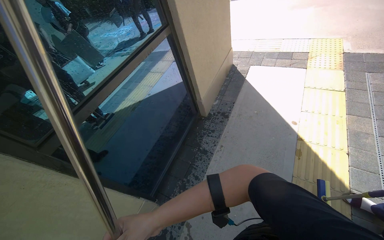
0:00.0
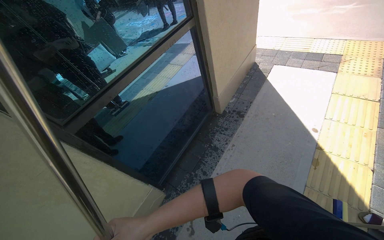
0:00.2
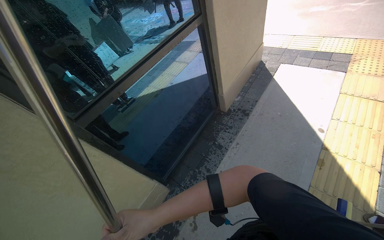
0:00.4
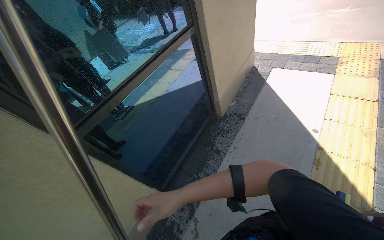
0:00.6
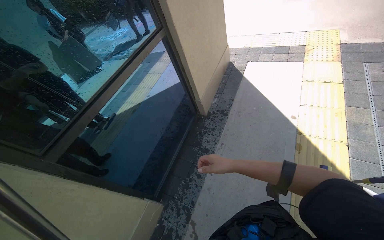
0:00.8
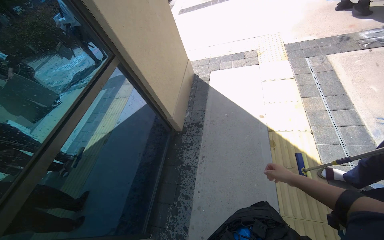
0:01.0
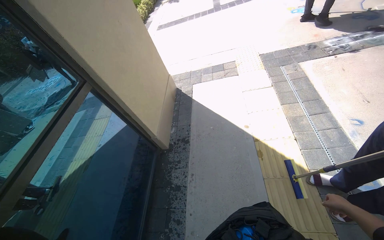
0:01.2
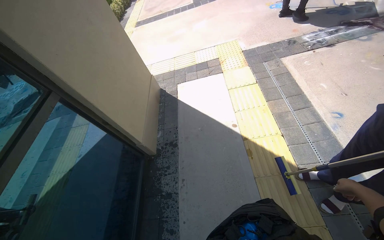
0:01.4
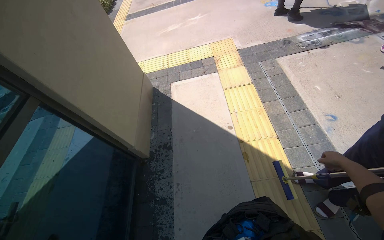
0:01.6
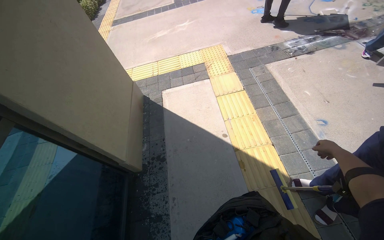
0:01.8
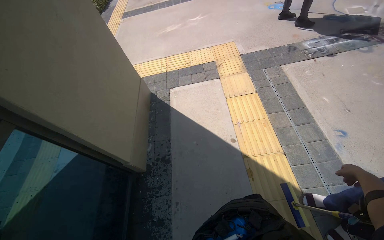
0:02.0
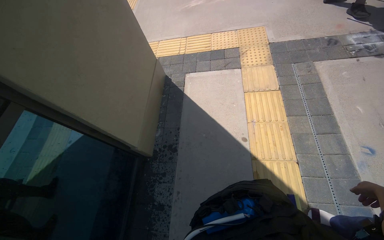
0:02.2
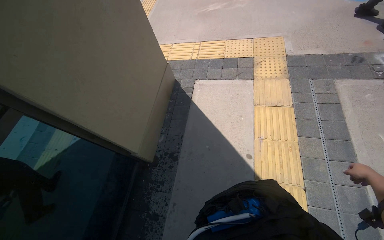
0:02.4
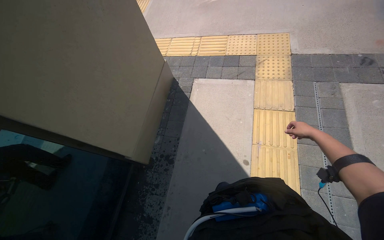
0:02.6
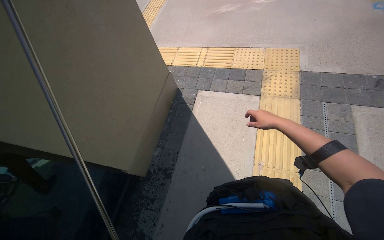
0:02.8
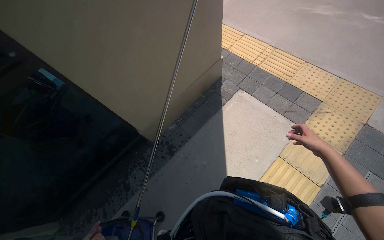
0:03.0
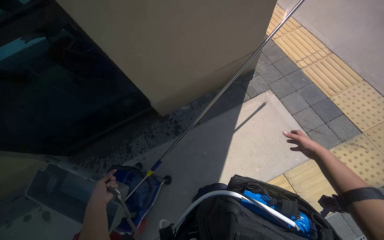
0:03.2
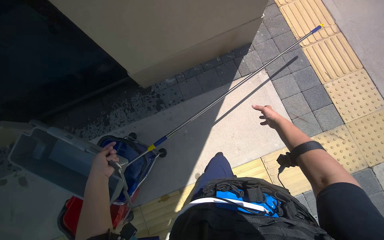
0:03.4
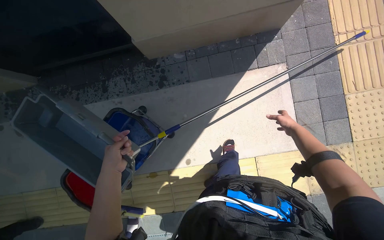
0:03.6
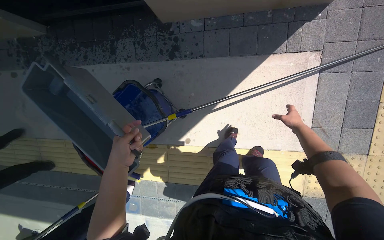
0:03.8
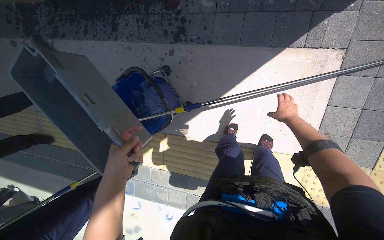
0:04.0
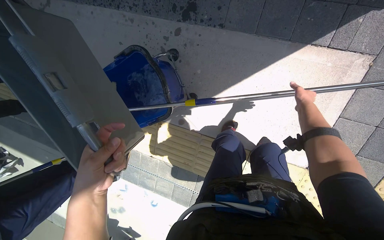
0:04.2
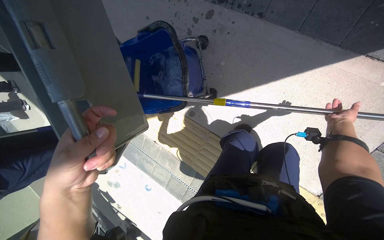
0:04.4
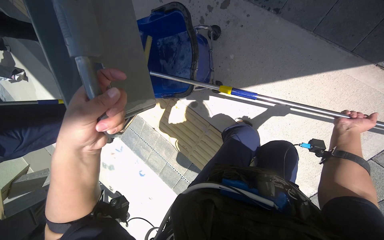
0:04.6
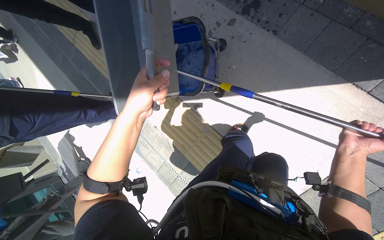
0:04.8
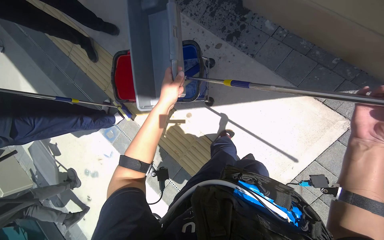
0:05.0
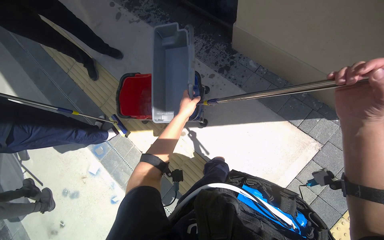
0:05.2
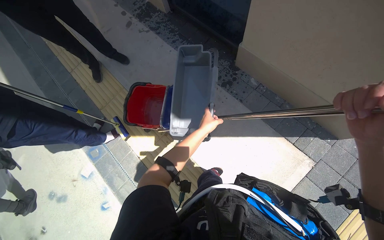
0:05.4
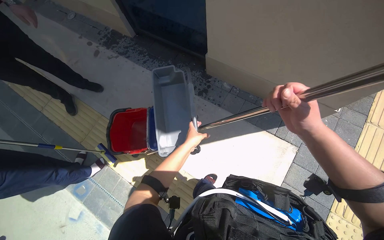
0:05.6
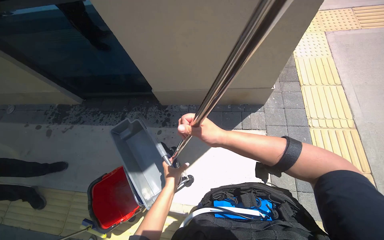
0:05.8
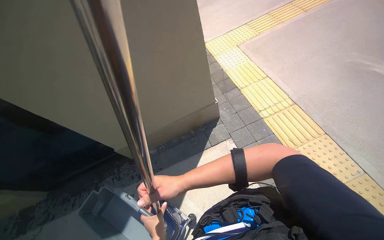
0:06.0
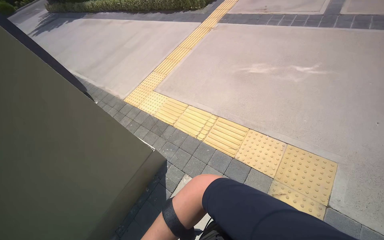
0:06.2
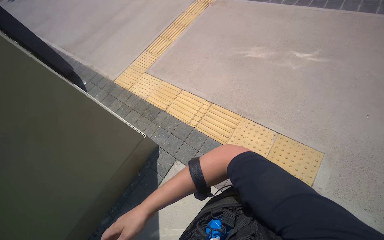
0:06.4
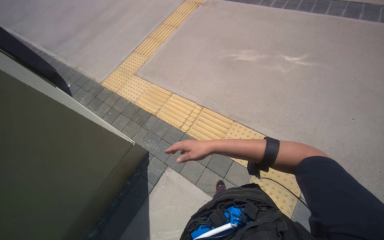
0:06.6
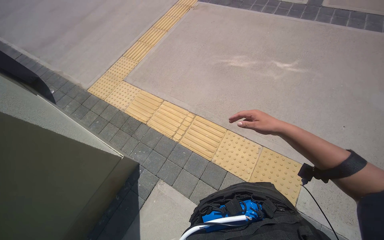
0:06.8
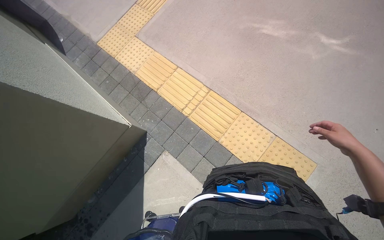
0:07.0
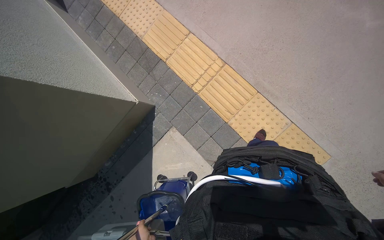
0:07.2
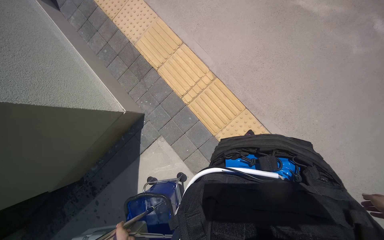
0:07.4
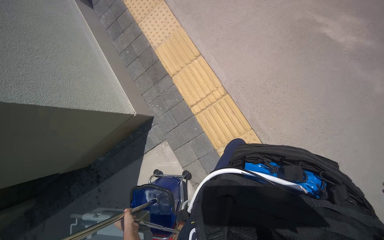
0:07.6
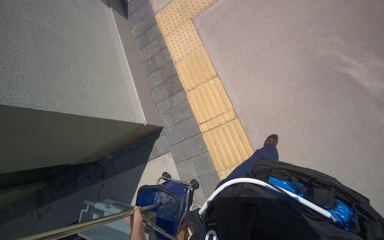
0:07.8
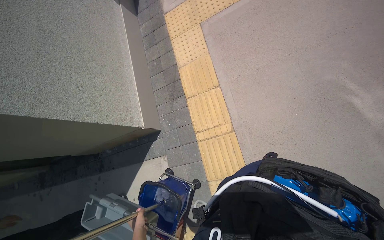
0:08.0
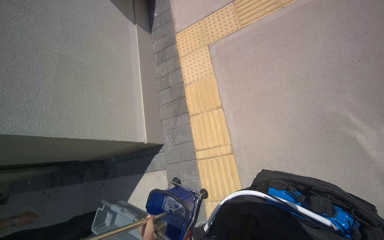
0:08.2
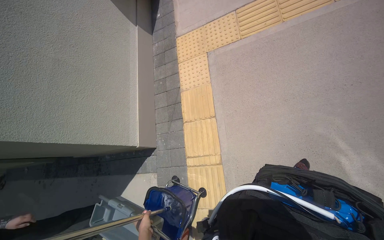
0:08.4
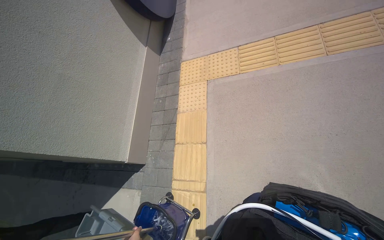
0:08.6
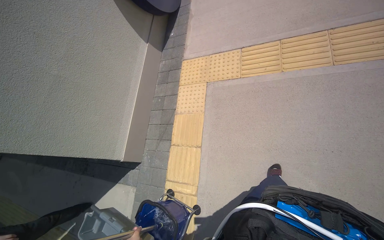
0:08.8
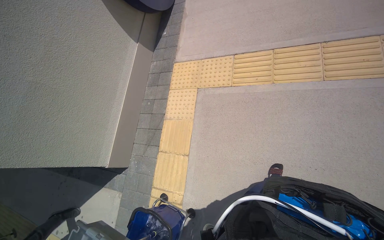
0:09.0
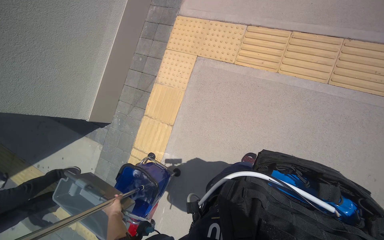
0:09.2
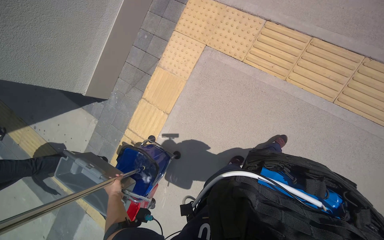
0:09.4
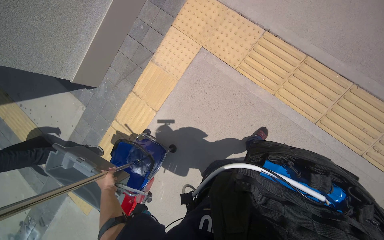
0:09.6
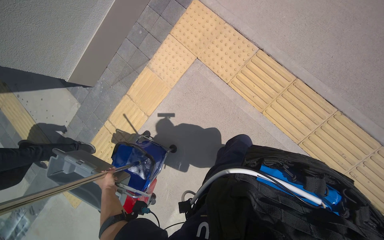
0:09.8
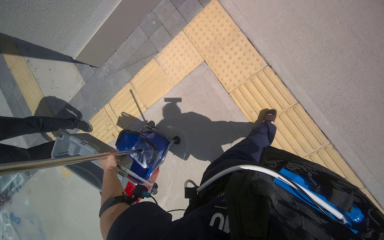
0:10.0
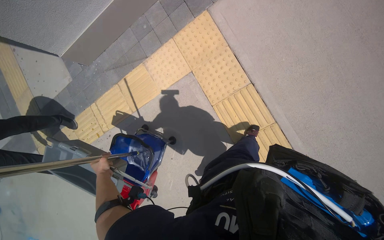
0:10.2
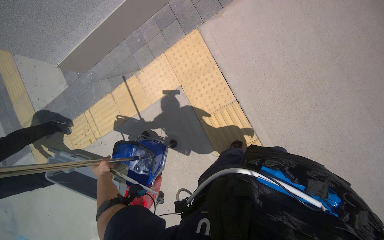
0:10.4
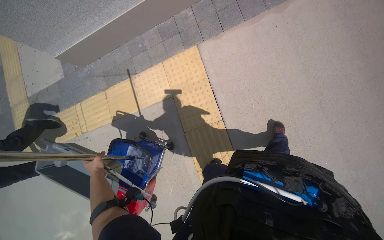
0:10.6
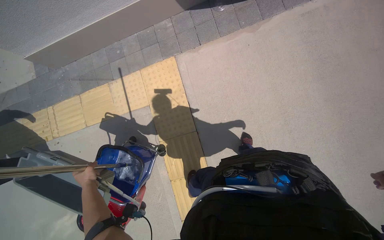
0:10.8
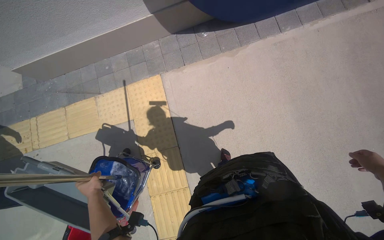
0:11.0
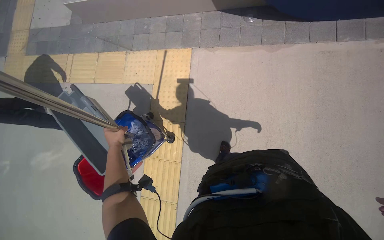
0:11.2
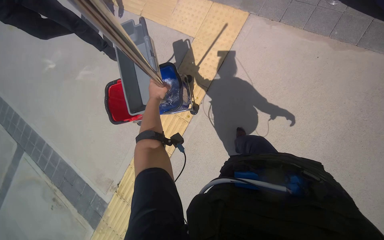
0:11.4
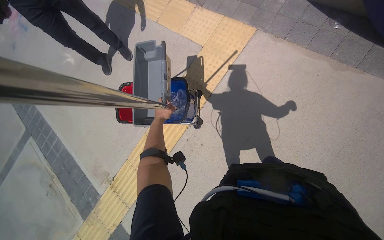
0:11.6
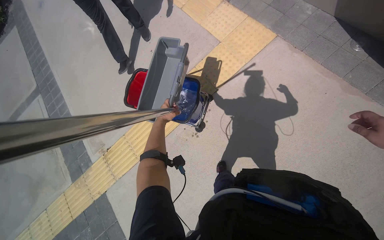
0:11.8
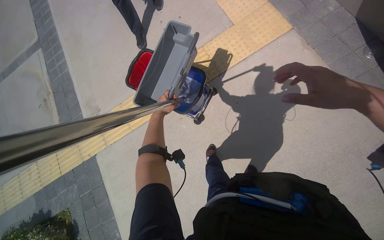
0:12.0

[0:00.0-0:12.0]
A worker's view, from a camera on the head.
Job: cleaning windows.
The whole recording: Cleaning building windows. The worker scrubs the building windows with a long-handled squeegee, frequently dipping it into a bucket.
0:00.0 to 0:01.6: The wearer's head swings roughly 30 degrees to the right.
0:01.6 to 0:03.0: The head travels about 70 cm. The head rotates roughly 50 degrees to the left.
0:03.0 to 0:04.4: The wearer's head swings some 55 degrees to the left. The view tilts approximately 40 degrees downward.
0:04.4 to 0:06.0: The wearer's head swings about 45 degrees to the right. The wearer looks approximately 35 degrees further upward.
0:06.0 to 0:07.6: The head travels approximately 1 m. The camera sweeps to the right, by some 15 degrees. The wearer looks approximately 20 degrees further downward.
0:07.6 to 0:09.0: The camera is carried roughly 1 m. The head turns to the left by approximately 40 degrees.
0:09.0 to 0:10.4: The camera is carried roughly 1 m. The view tips downward by about 40 degrees. Everything in view rotates roughly 50 degrees clockwise.
0:10.4 to 0:12.0: The scene turns roughly 40 degrees clockwise in the picture. The left hand heads to the right and up the picture, covering approximately 25 cm.

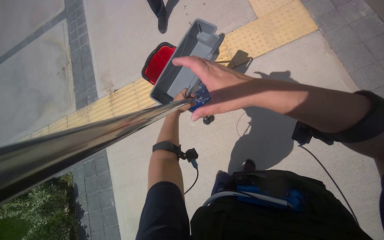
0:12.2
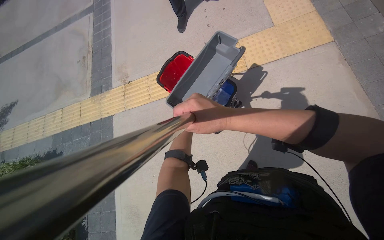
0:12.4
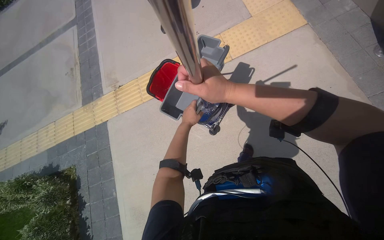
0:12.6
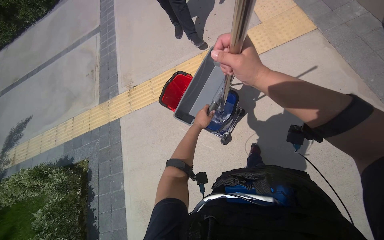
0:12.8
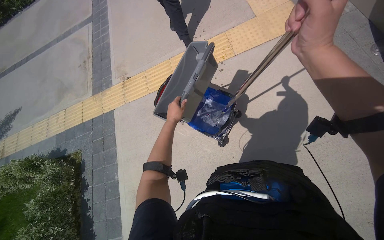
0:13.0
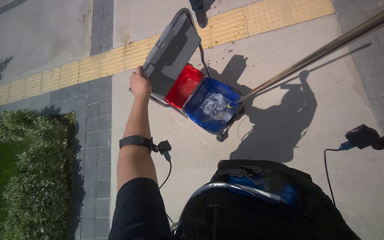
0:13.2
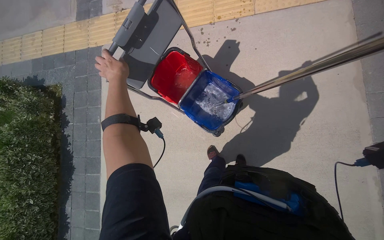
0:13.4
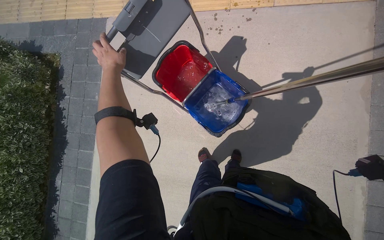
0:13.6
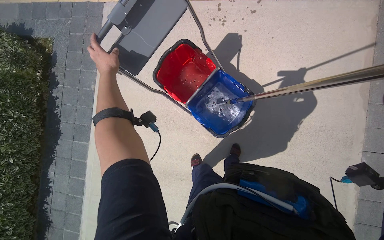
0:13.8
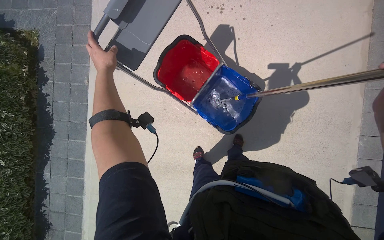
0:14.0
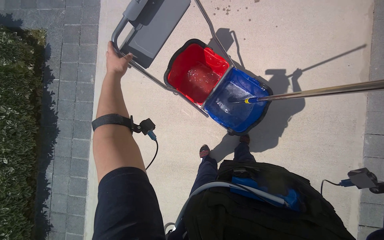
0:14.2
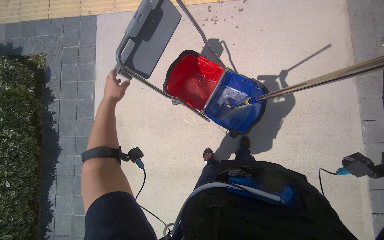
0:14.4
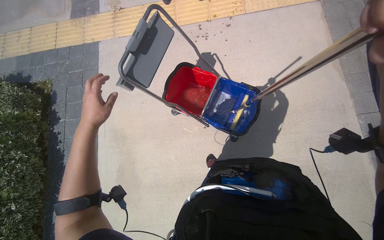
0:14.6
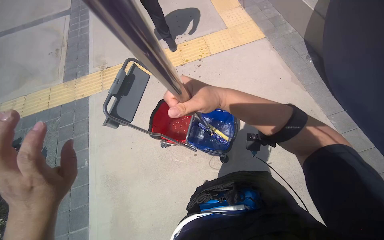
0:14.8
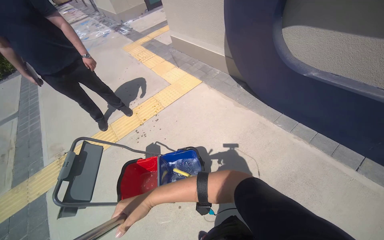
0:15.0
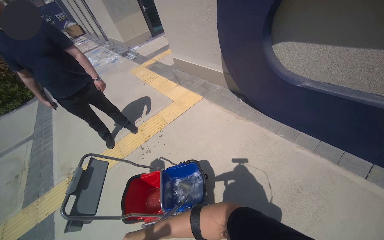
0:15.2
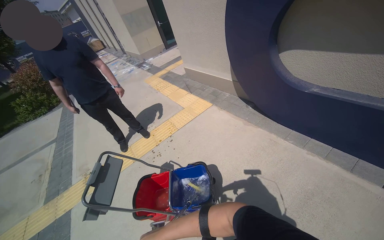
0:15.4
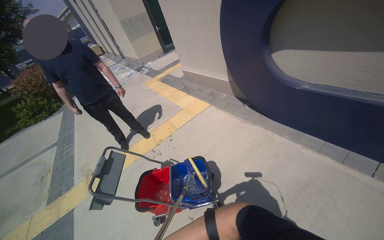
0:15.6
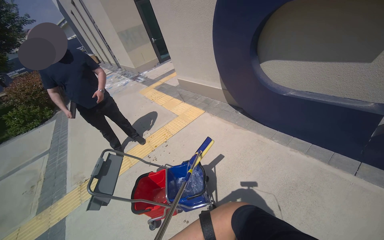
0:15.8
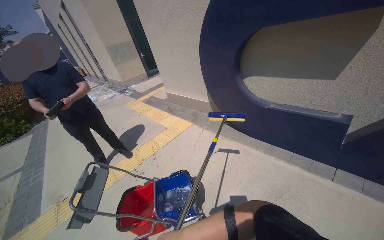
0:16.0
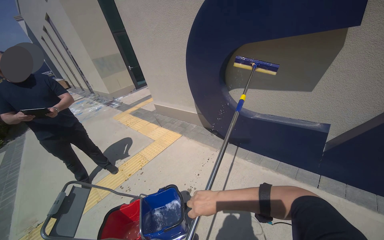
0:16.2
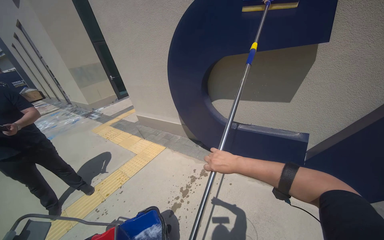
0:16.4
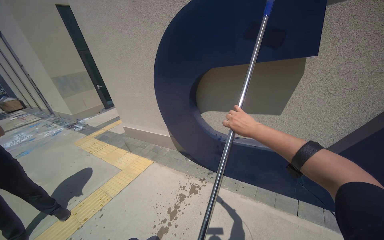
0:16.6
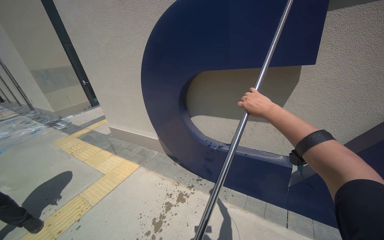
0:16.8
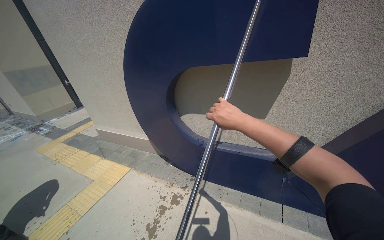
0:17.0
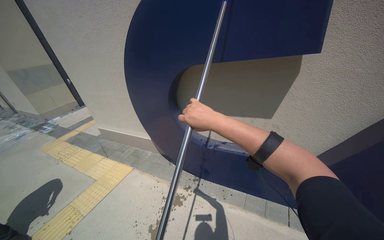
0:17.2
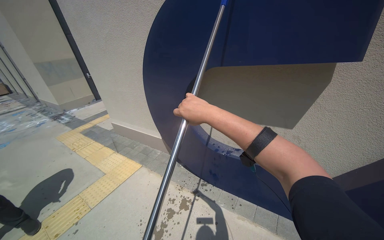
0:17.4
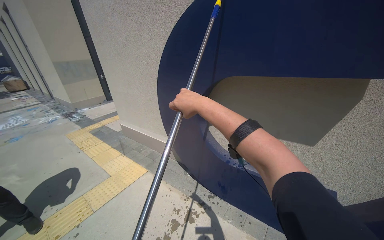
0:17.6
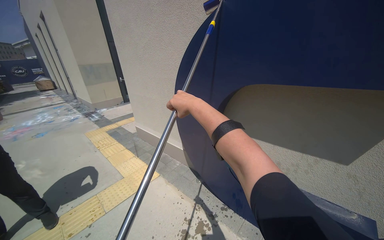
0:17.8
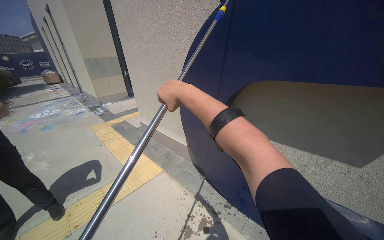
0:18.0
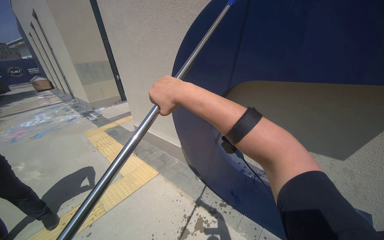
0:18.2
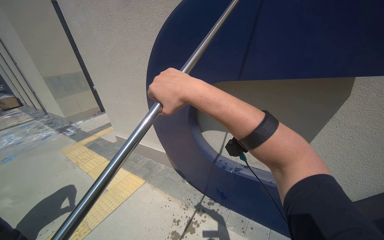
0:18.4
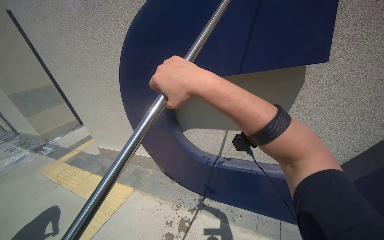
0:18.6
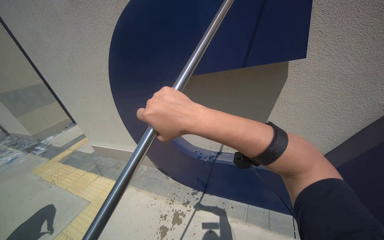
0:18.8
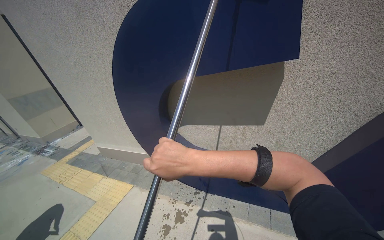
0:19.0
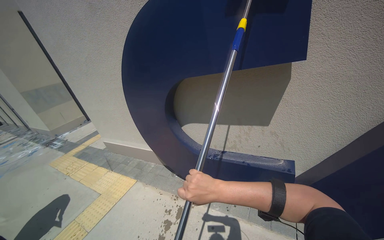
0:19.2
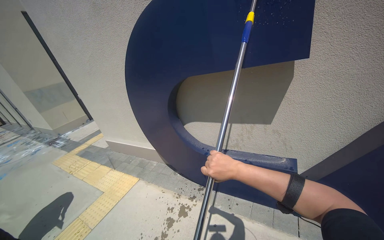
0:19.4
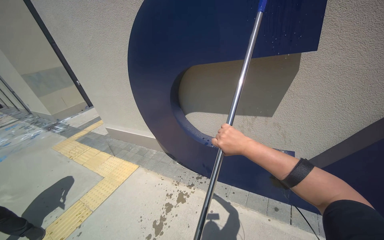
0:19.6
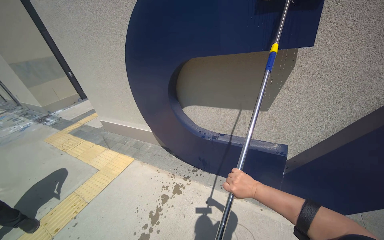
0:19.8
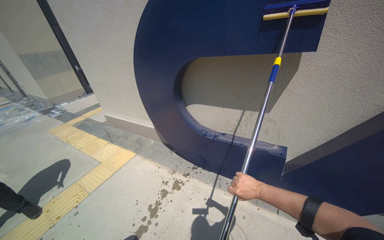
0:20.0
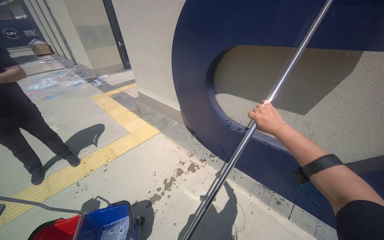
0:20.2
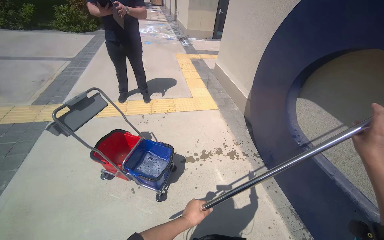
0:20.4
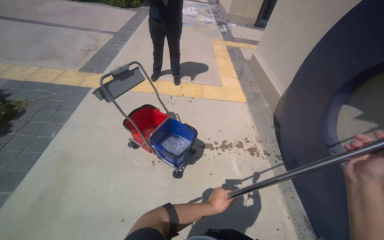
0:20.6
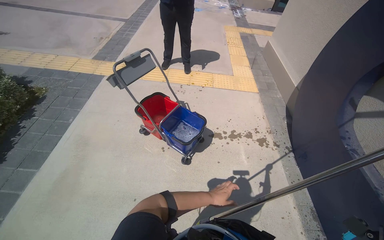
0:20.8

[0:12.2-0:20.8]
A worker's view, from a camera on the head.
Job: cleaning windows.
The whole recording: Cleaning building windows. The worker scrubs the building windows with a long-handled squeegee, frequently dipping it into a bucket.
0:12.2 to 0:13.6: The view tilts approximately 25 degrees downward.
0:13.6 to 0:15.0: The camera travels some 40 cm. The head turns to the right by about 45 degrees. The wearer looks some 40 degrees further upward.
0:15.0 to 0:16.6: The wearer looks about 30 degrees further upward.
0:16.6 to 0:18.0: The head travels approximately 50 cm.
0:18.0 to 0:19.4: The right hand shifts approximately 50 cm to the right.
0:19.4 to 0:20.8: The wearer's head swings approximately 70 degrees to the left. The camera pitches downward, by approximately 25 degrees.
